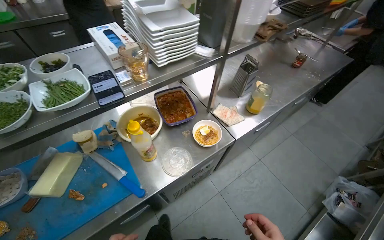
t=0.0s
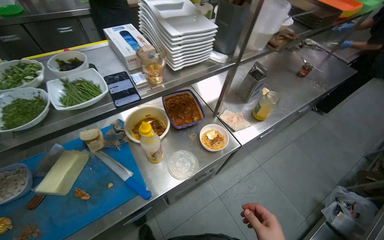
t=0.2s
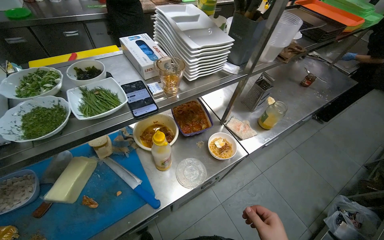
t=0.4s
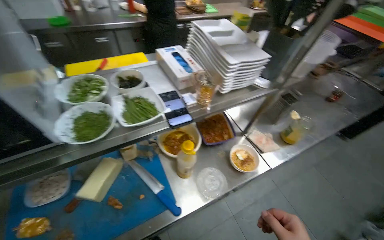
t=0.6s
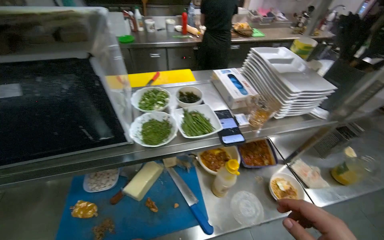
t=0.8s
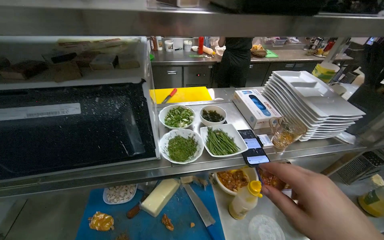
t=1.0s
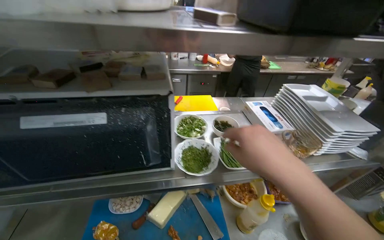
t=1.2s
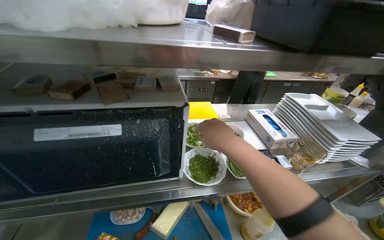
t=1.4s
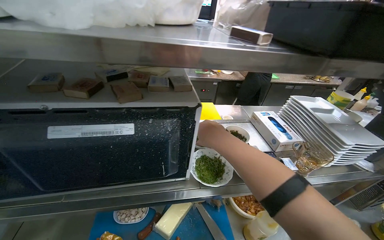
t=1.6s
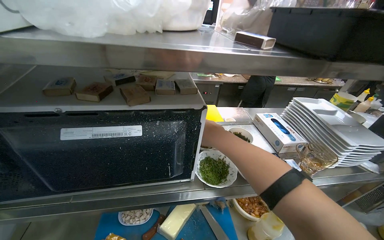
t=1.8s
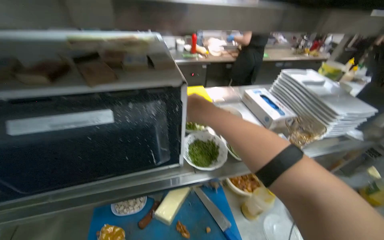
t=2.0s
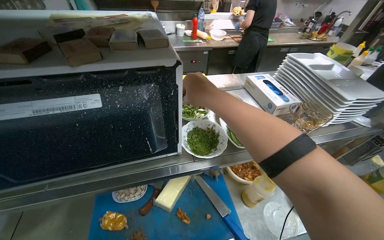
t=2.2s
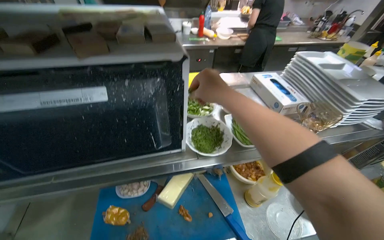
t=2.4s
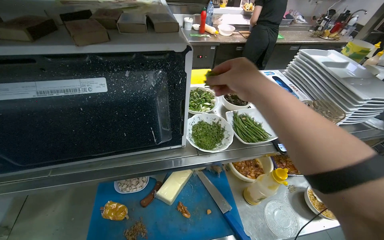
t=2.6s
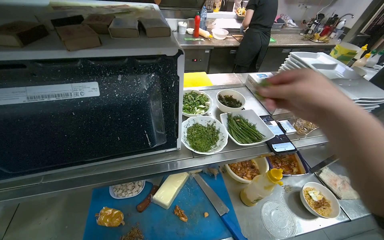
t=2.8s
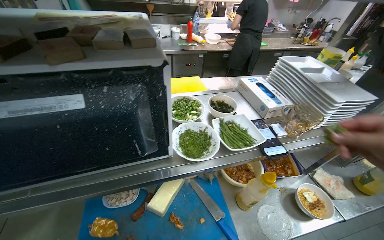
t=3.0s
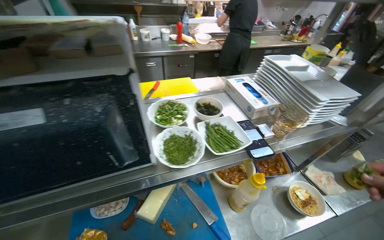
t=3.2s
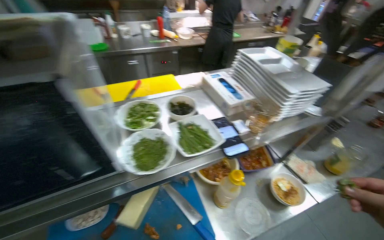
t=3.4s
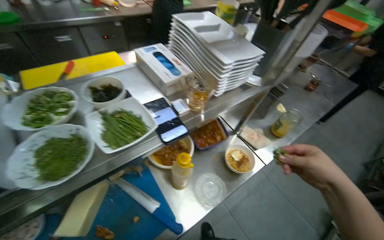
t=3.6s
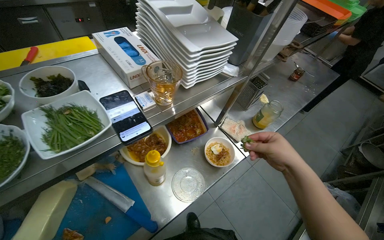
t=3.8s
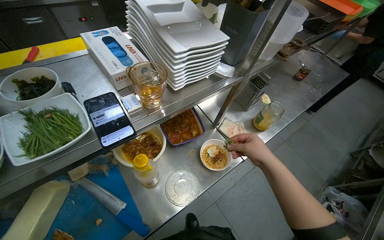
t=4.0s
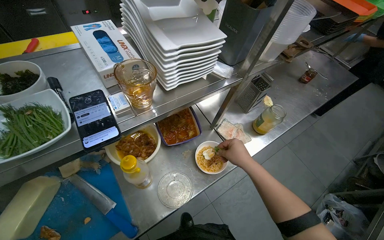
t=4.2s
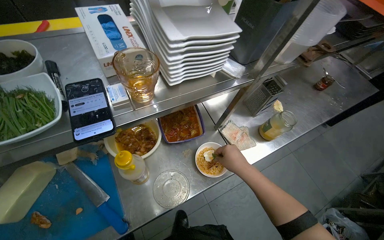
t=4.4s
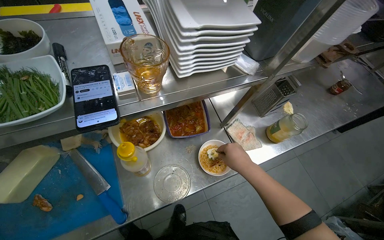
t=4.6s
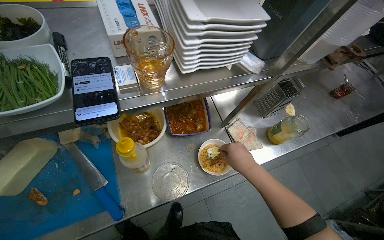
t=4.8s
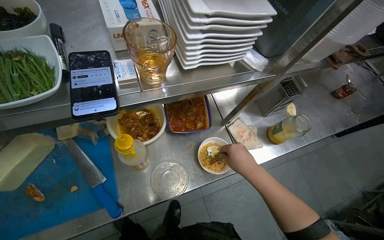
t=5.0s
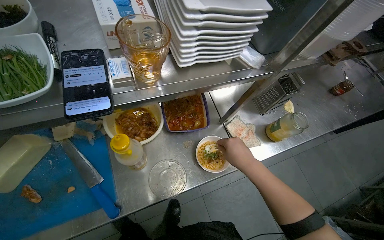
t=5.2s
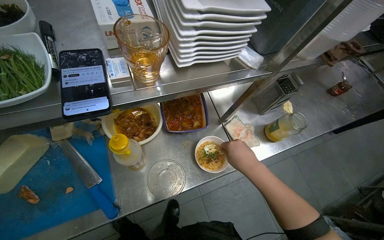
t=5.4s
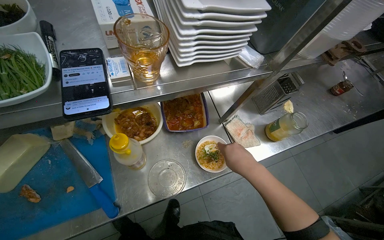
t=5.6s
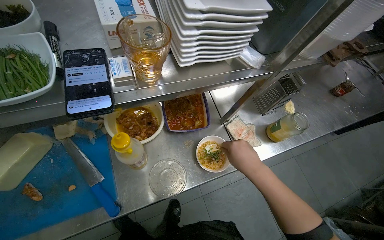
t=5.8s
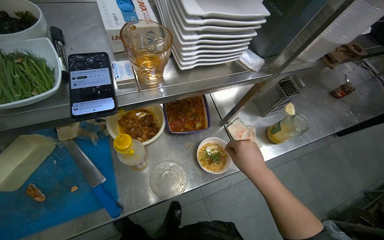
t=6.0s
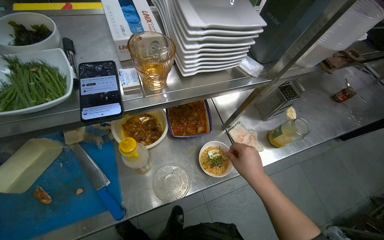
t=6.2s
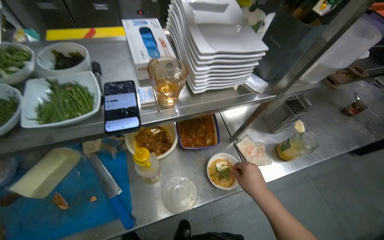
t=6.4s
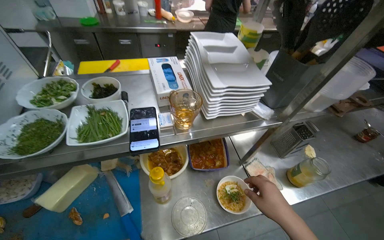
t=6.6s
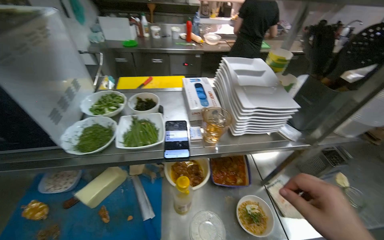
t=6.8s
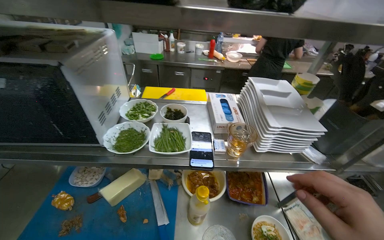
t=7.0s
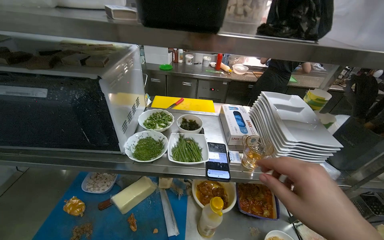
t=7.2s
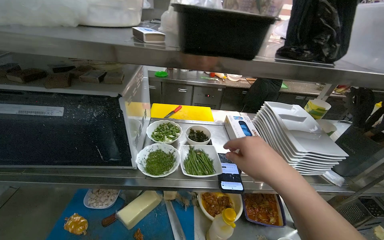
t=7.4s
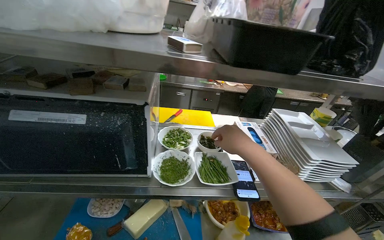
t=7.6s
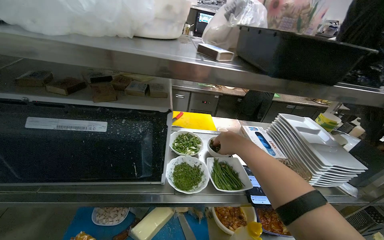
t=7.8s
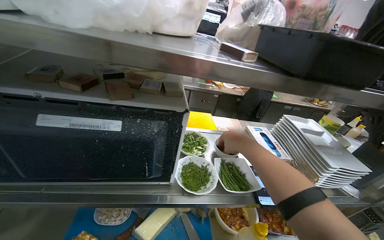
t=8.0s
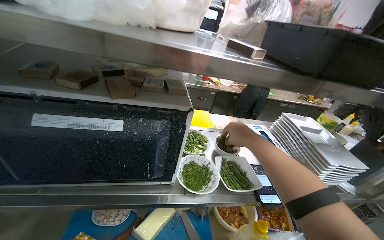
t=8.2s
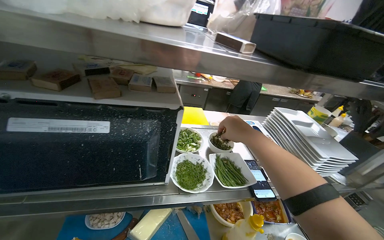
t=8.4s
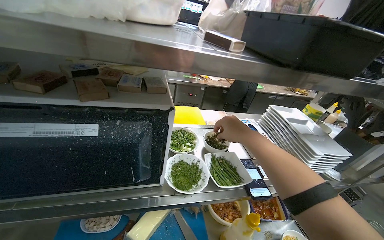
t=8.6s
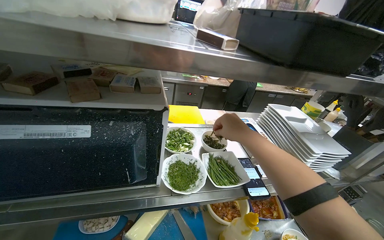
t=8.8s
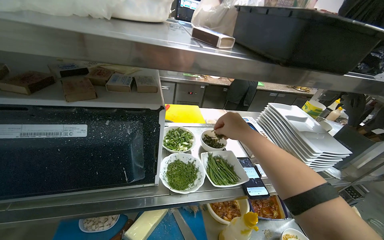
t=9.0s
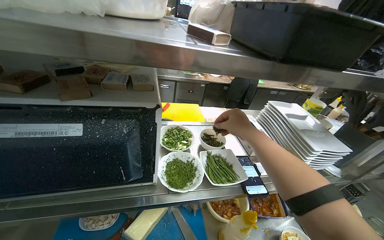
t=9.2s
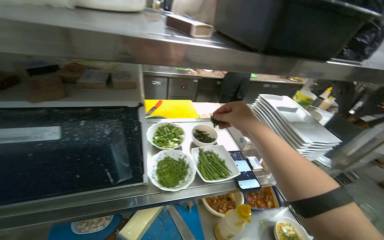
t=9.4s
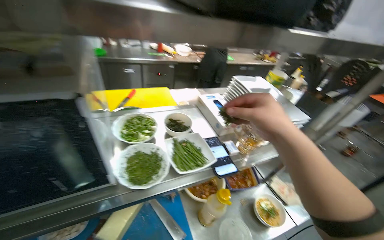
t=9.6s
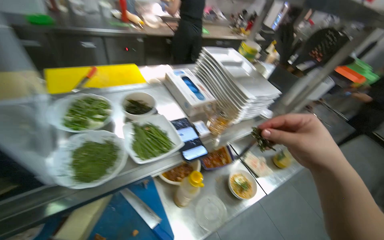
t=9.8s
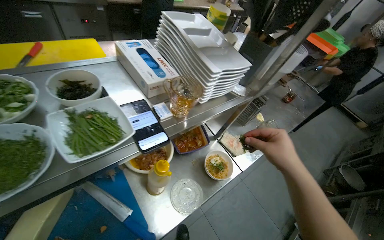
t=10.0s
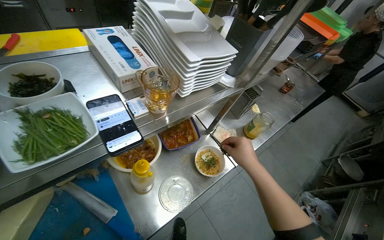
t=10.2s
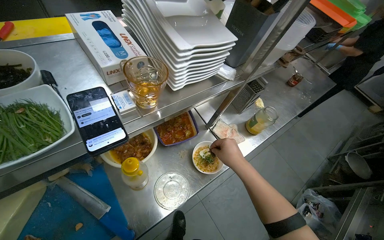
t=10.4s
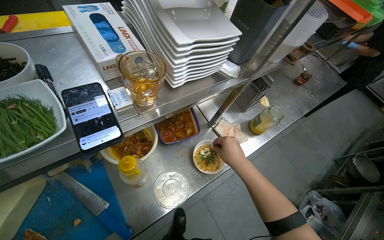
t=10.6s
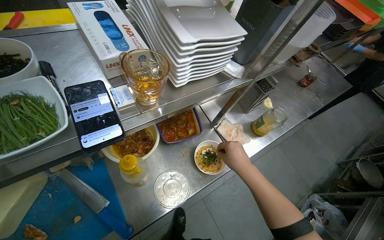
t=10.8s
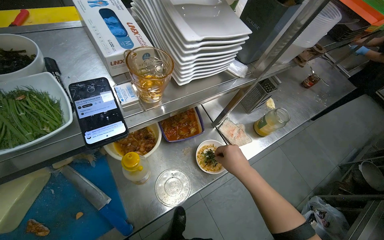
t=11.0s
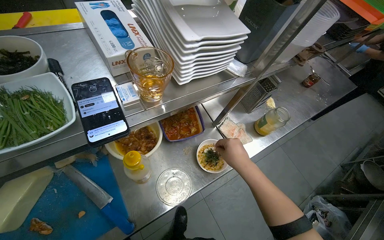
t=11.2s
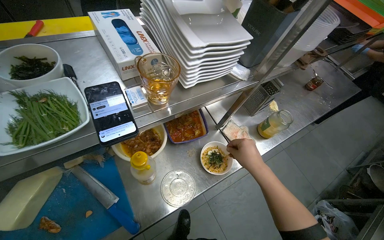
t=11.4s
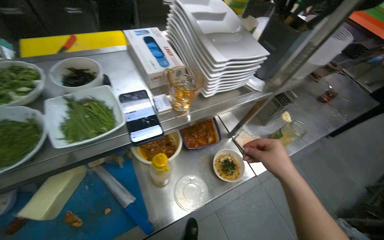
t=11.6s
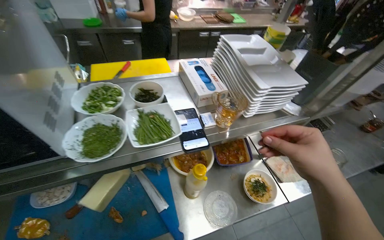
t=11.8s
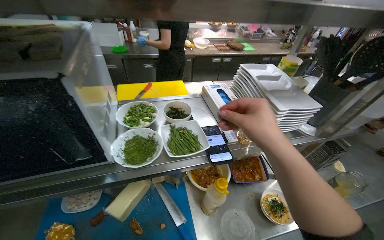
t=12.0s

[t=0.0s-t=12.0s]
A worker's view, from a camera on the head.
Job: preparing food.
The whole recording: Garnishing and placing noodle bowl. The worker adds various garnishes to a noodle bowl and places it on a tray.
t=0.0s to t=1.6s: The camera is carried to the left, some 40 cm. The wearer's head swings some 25 degrees to the left. The view tips upward by approximately 20 degrees.
t=3.0s to t=4.4s: The camera travels approximately 40 cm. The camera pitches downward, by roughly 15 degrees.
t=6.0s to t=7.6s: The wearer's head swings some 20 degrees to the left. The view tips upward by some 30 degrees.
t=9.0s to t=10.4s: The wearer's head swings some 25 degrees to the right. The view tilts approximately 30 degrees downward. The right hand goes roughly 30 cm down the picture, and travels nearer to the camera and back again, roughly 10 cm each way.
t=10.4s to t=12.0s: The head turns to the left by some 20 degrees. The view tilts approximately 20 degrees upward.

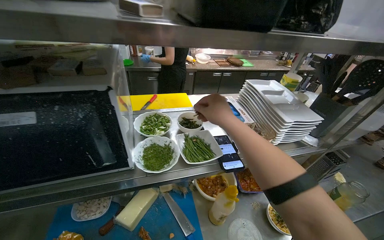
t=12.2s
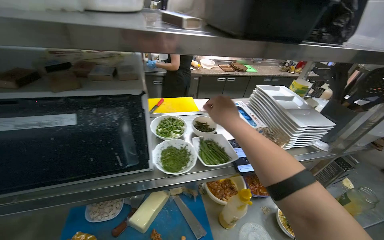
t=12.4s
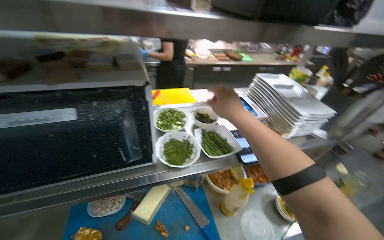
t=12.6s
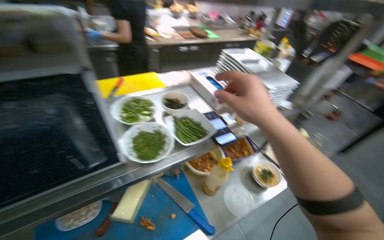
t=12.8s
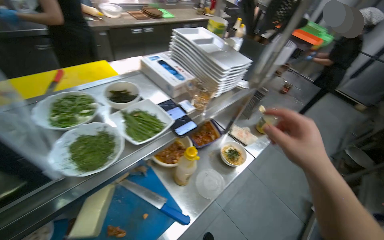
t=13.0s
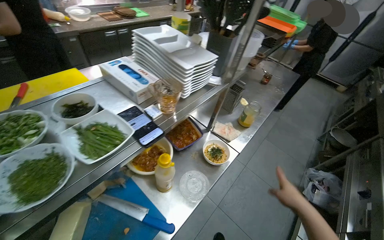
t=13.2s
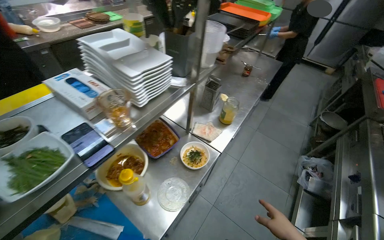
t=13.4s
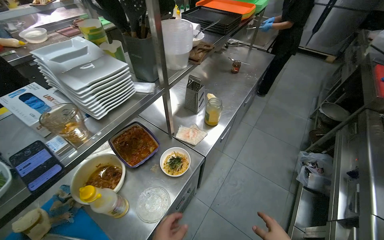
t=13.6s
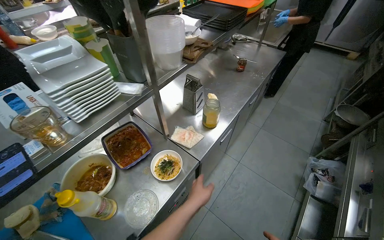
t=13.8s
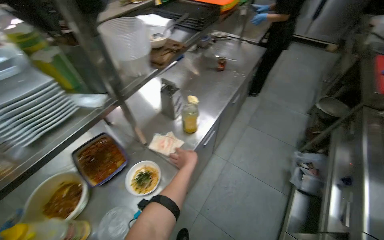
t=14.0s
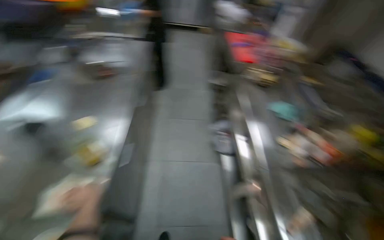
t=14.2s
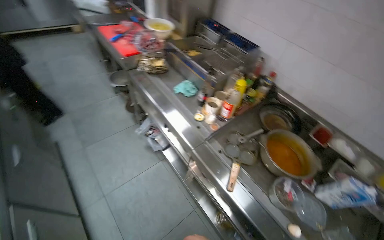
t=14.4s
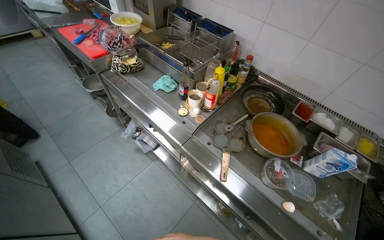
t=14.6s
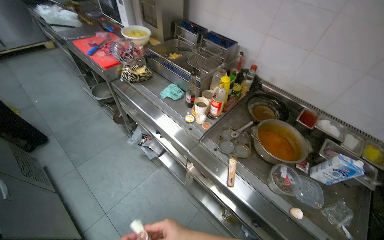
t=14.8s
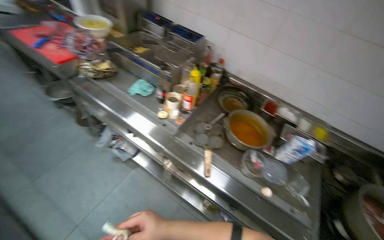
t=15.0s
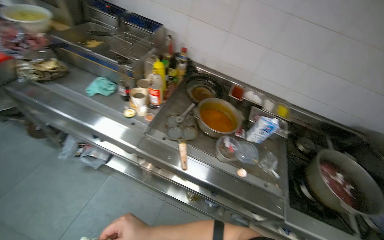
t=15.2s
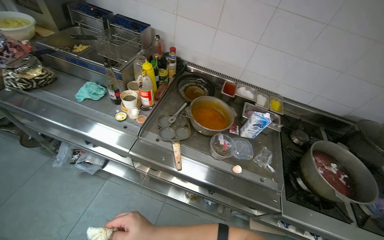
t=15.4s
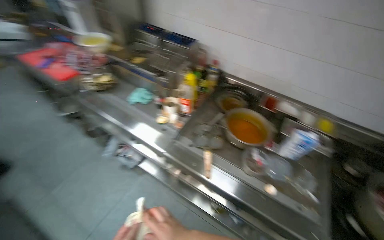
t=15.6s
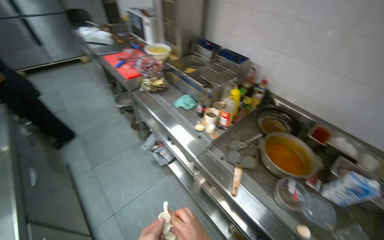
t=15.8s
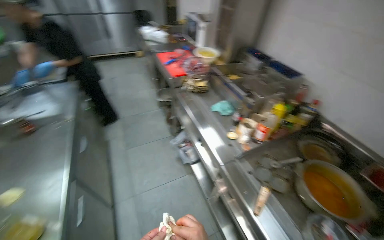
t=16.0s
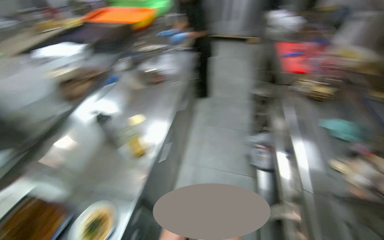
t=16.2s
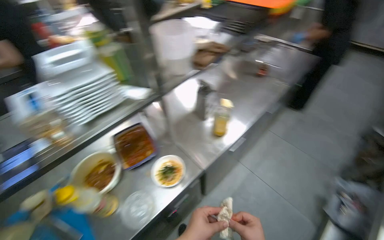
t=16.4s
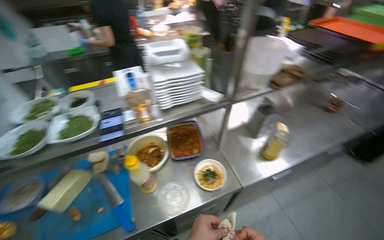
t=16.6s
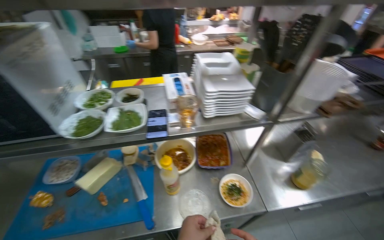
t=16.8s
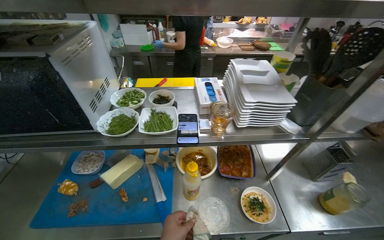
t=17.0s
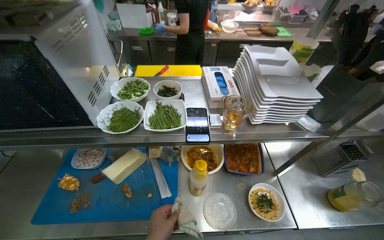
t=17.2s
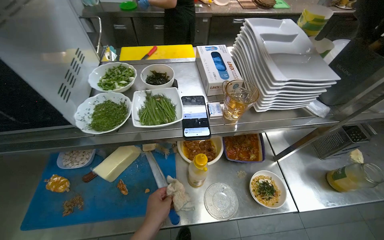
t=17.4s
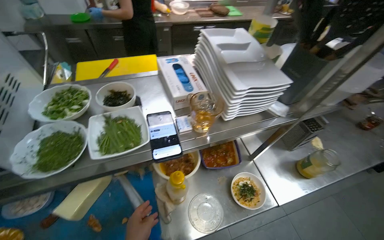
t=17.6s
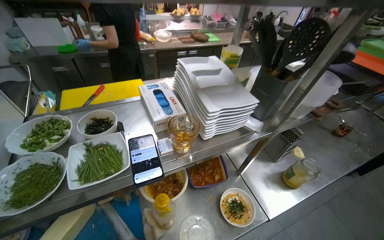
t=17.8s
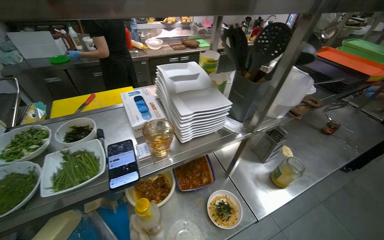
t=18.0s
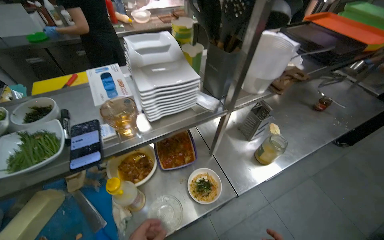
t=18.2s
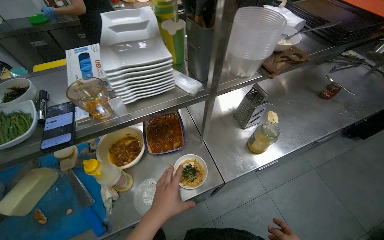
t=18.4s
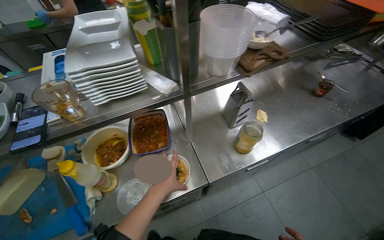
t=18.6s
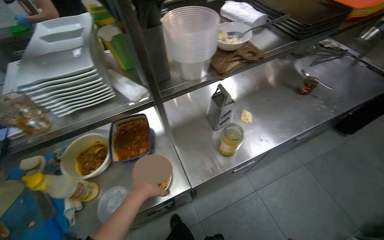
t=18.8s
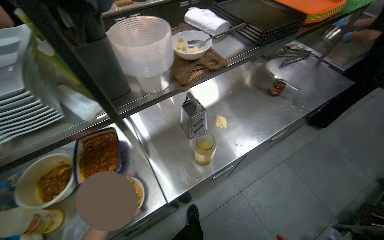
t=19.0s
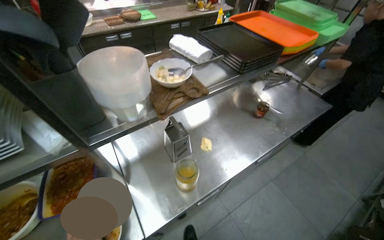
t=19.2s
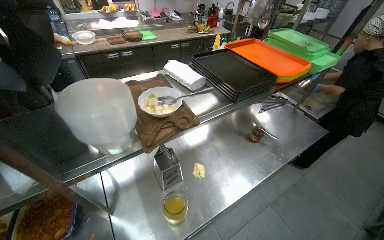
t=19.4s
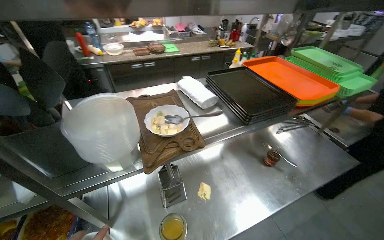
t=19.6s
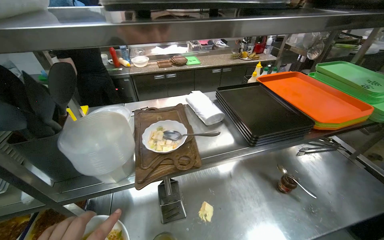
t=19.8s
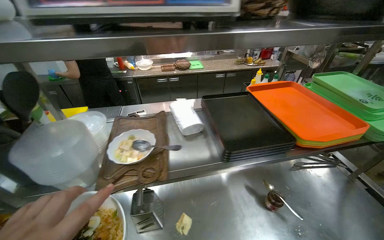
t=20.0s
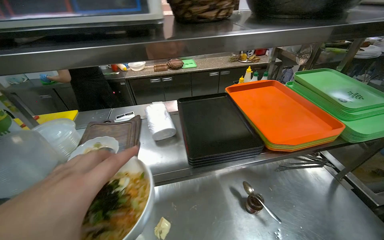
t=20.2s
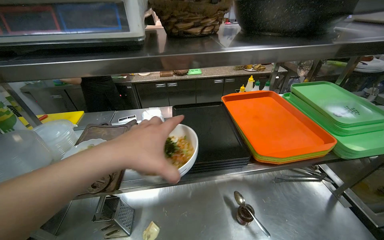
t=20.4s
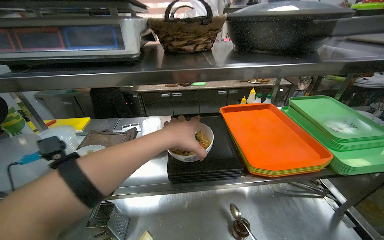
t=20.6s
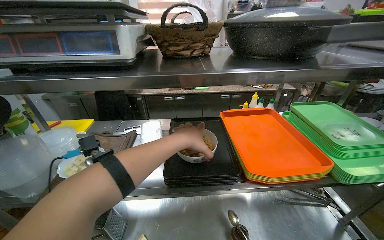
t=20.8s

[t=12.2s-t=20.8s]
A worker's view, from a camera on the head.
Job: preparing food.
The whole recording: Garnishing and placing noodle bowl. The worker adds various garnishes to a noodle bowl and places it on a tray.
t=12.2s to t=13.6s: The head turns to the right by roughly 40 degrees. The view tips downward by approximately 15 degrees.
t=13.6s to t=15.0s: The head travels approximately 50 cm. The wearer looks roughly 90 degrees further to the right.
t=15.0s to t=16.6s: The head travels some 40 cm. The head rotates approximately 125 degrees to the left.
t=18.0s to t=19.4s: The camera is carried to the right, some 60 cm.
t=19.4s to t=20.8s: The wearer moves to the right, about 50 cm. The wearer looks roughly 30 degrees further to the left. The view tilts roughly 15 degrees upward.
